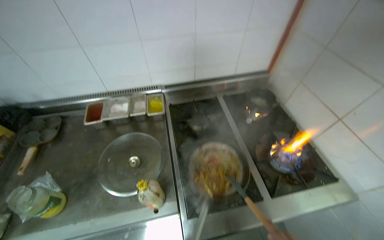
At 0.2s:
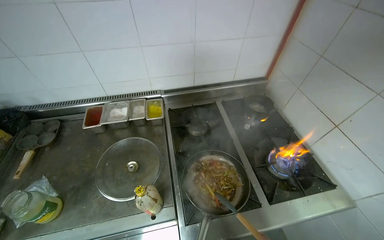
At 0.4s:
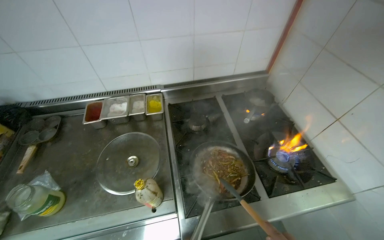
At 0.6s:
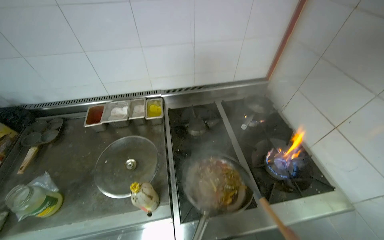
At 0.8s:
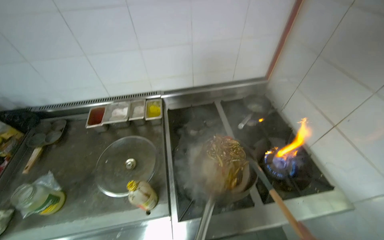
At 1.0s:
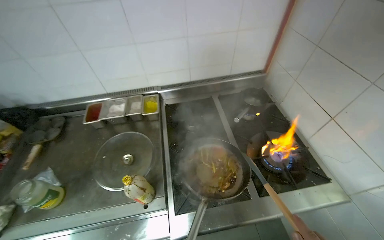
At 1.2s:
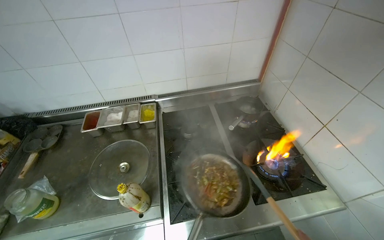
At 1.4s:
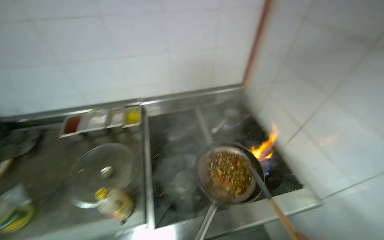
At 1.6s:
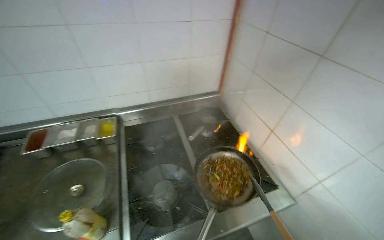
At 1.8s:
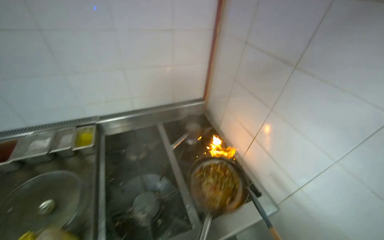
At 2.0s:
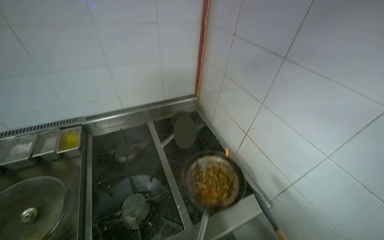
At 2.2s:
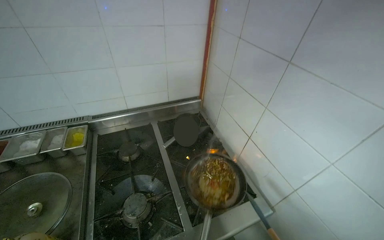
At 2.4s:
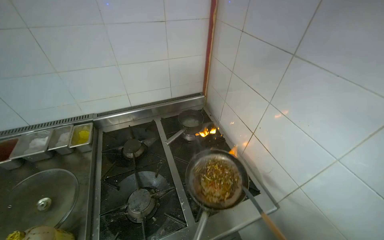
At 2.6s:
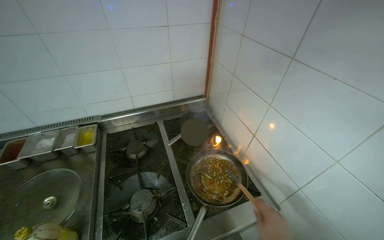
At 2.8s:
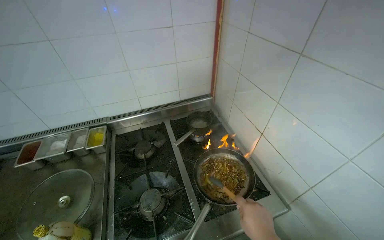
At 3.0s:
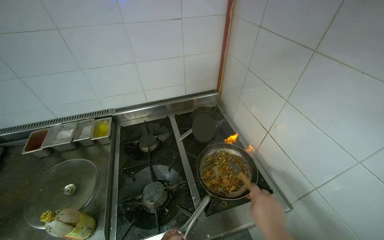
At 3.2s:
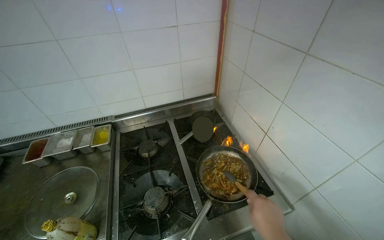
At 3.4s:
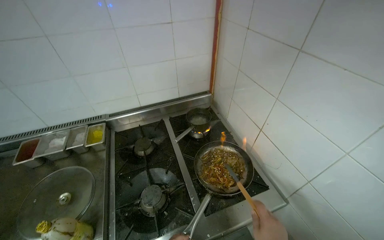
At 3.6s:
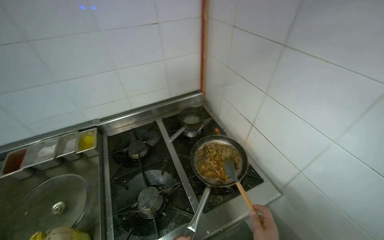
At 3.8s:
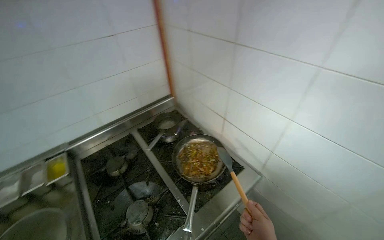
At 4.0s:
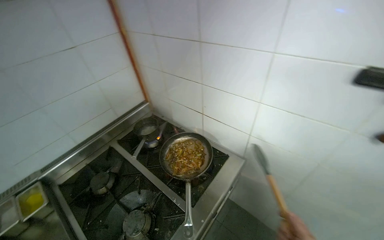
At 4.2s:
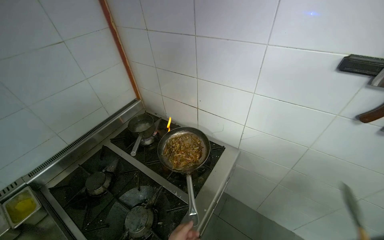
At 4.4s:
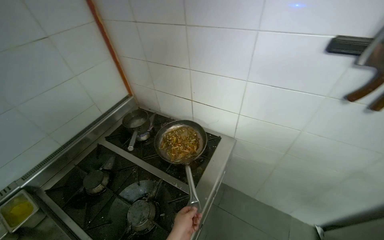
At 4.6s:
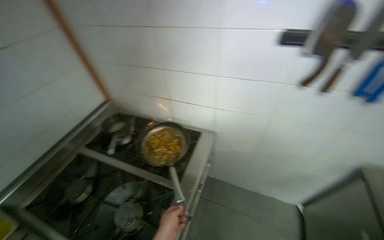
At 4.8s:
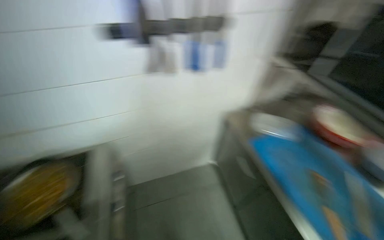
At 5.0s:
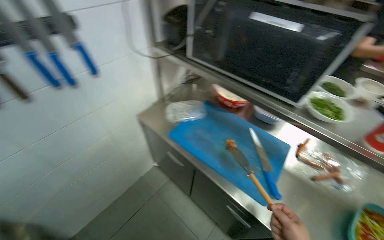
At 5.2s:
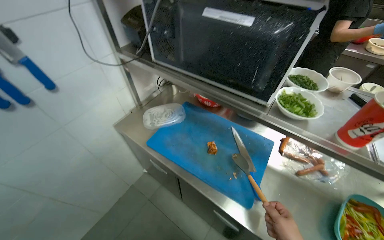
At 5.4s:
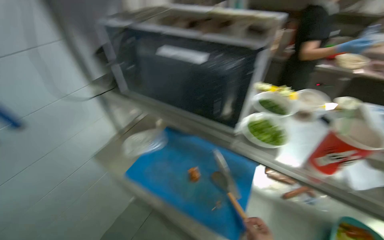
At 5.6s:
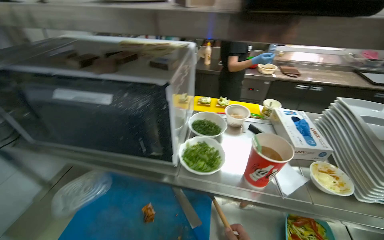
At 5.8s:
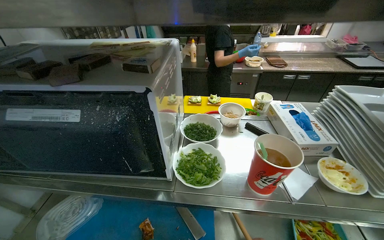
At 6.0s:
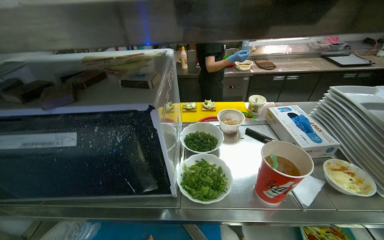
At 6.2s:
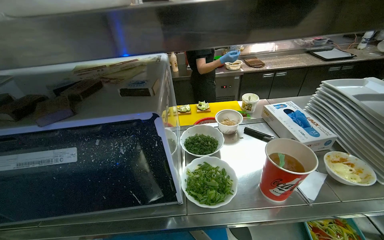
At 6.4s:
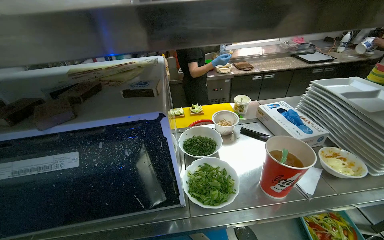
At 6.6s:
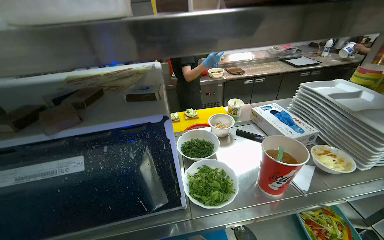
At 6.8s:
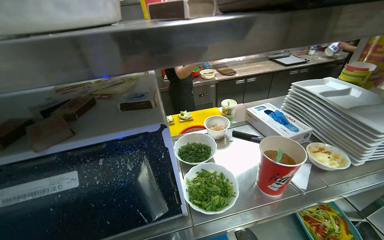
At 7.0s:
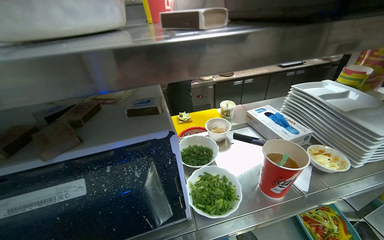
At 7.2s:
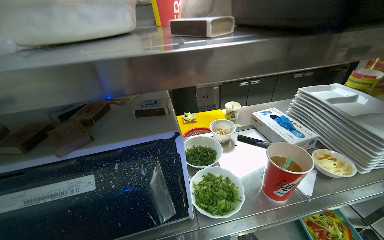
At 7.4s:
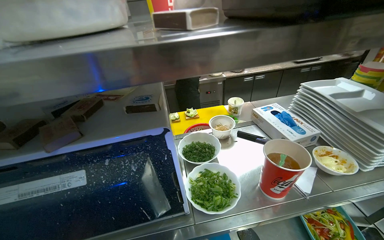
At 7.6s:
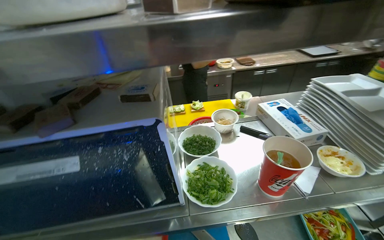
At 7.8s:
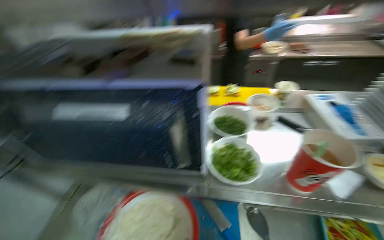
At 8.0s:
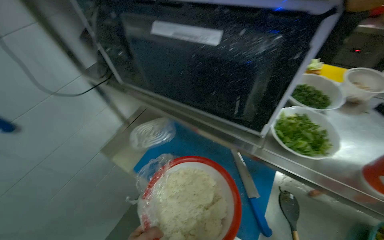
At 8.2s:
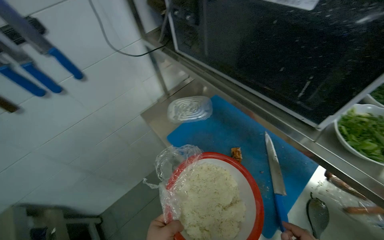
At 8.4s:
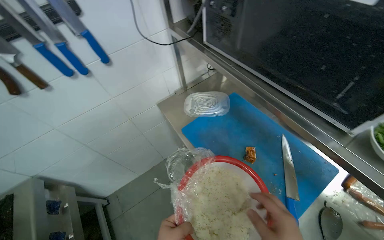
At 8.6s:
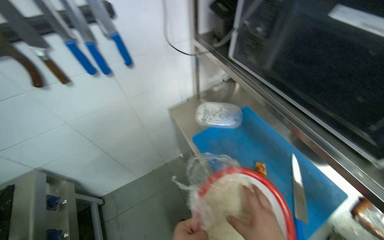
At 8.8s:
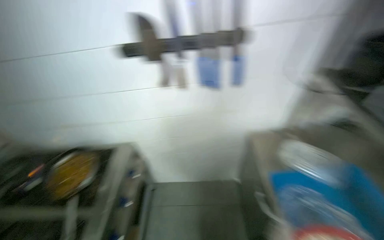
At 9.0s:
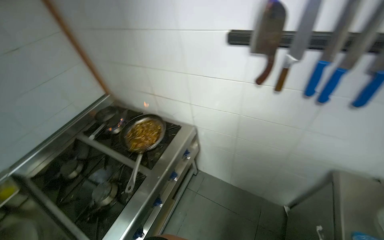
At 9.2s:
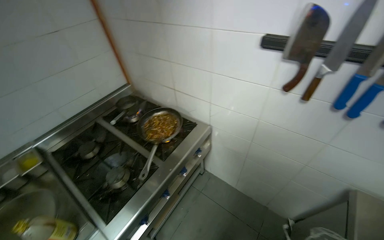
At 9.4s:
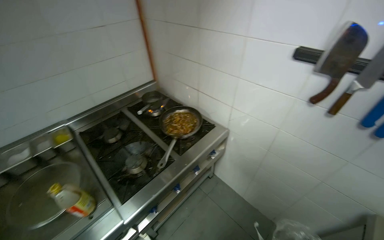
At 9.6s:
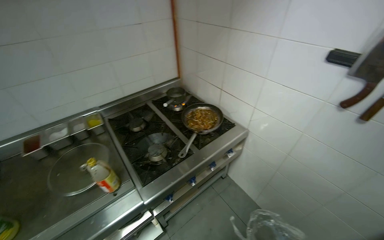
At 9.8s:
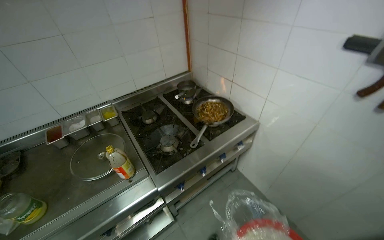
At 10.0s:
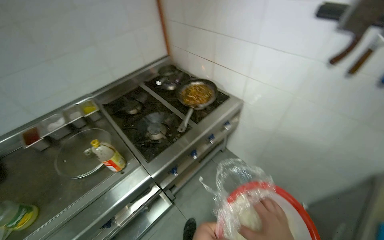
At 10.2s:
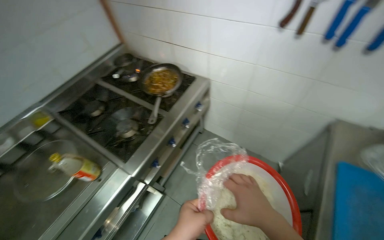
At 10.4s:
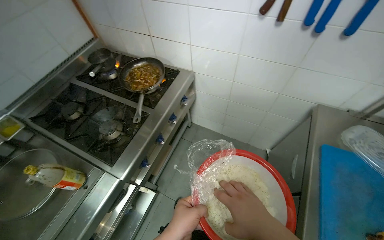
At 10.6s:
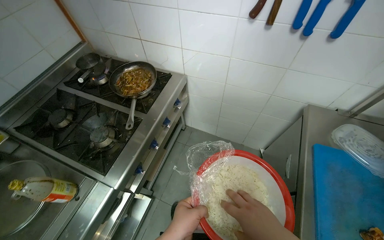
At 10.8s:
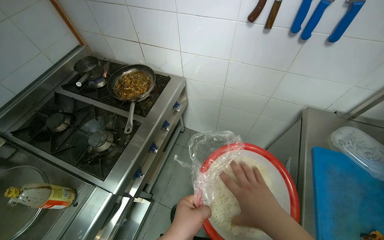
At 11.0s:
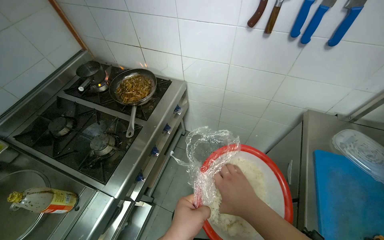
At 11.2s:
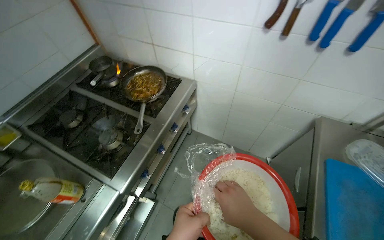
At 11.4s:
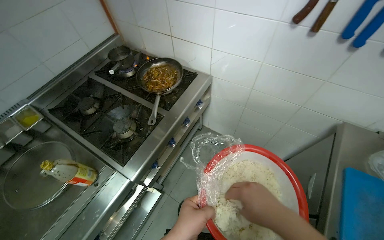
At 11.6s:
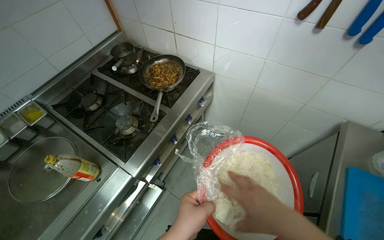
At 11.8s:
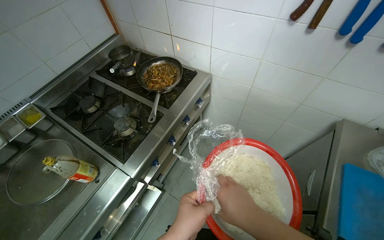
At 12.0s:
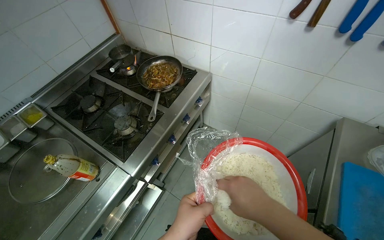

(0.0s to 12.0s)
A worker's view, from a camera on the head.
Job: cooking food.
The whole recording: Cooking ingredients in pan. The worker adds various ingredients to a pan on the stove and stirs them while cooking.
3.0s - 4.4s: The head rotates roughly 45 degrees to the right.
4.4s - 6.0s: The camera is carried about 80 cm. The head rotates roughly 115 degrees to the right.
7.6s - 9.0s: The head travels roughly 50 cm. The head rotates approximately 125 degrees to the left. The camera pitches downward, by approximately 20 degrees.

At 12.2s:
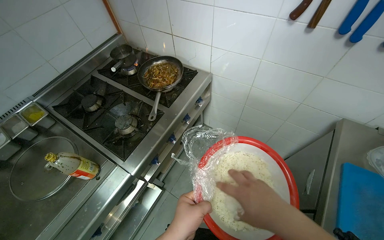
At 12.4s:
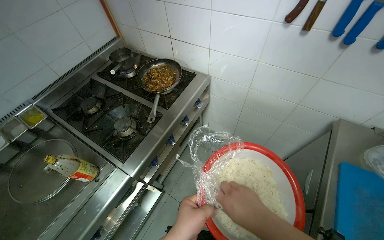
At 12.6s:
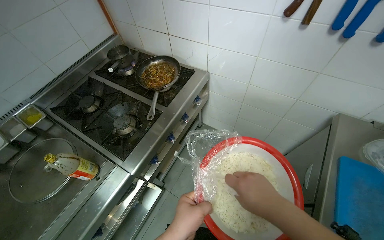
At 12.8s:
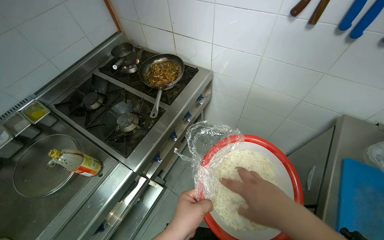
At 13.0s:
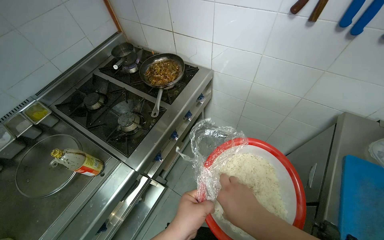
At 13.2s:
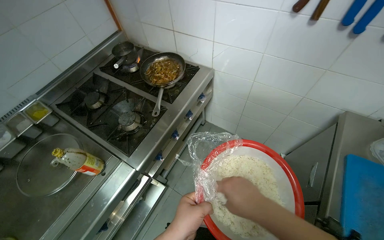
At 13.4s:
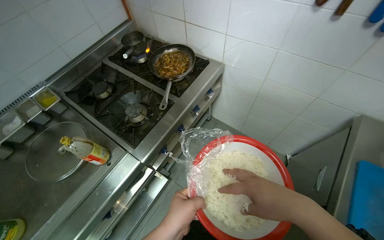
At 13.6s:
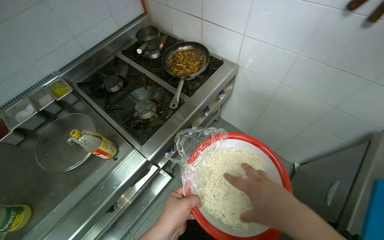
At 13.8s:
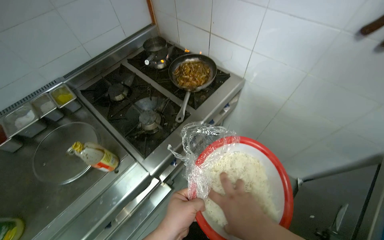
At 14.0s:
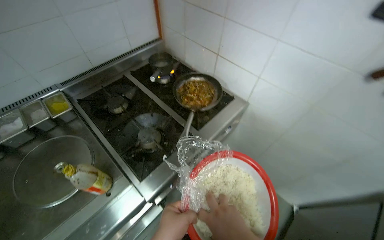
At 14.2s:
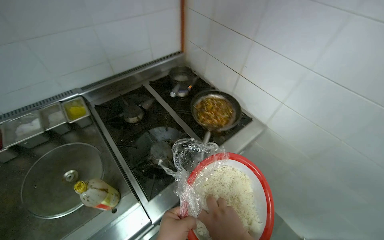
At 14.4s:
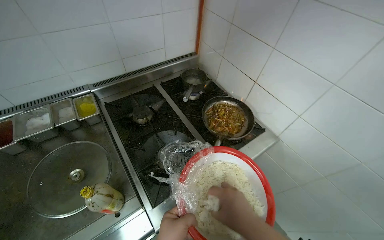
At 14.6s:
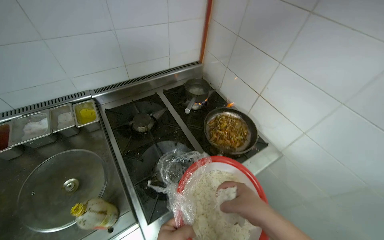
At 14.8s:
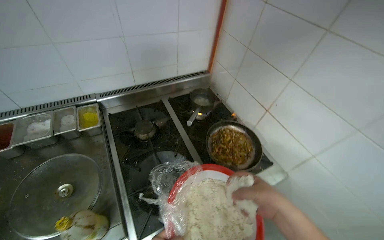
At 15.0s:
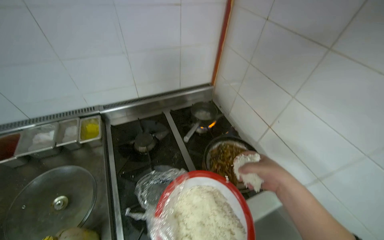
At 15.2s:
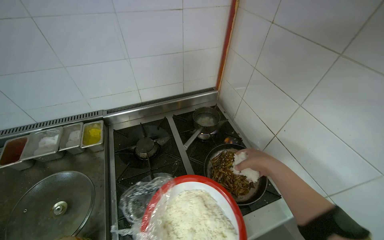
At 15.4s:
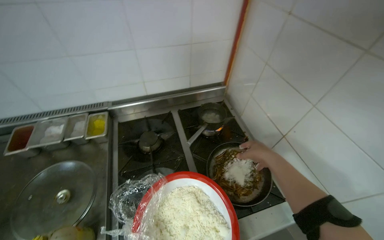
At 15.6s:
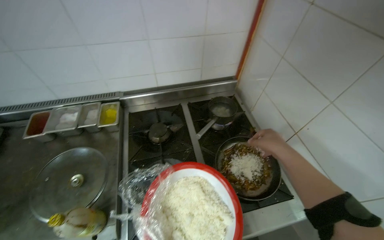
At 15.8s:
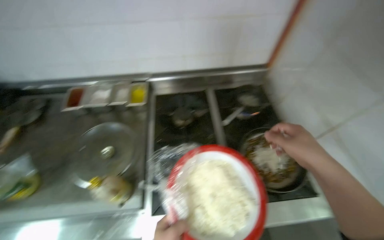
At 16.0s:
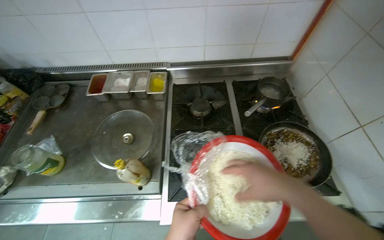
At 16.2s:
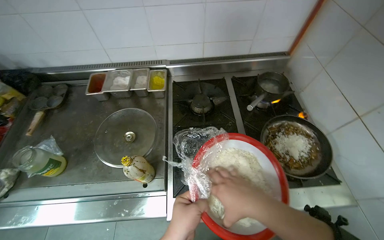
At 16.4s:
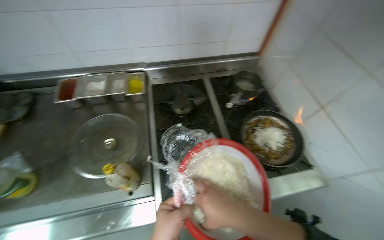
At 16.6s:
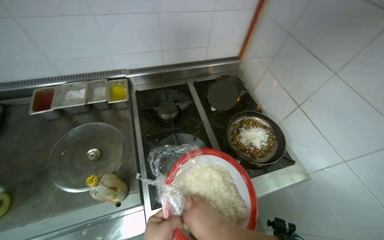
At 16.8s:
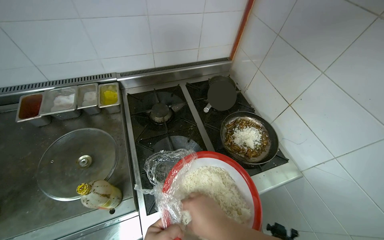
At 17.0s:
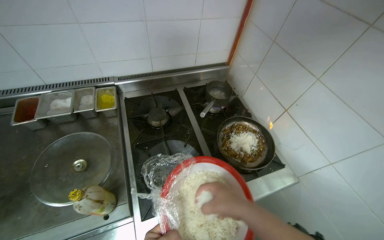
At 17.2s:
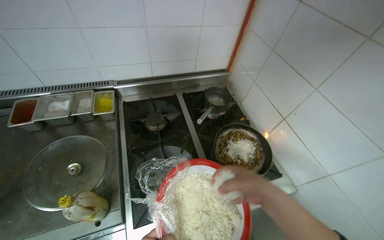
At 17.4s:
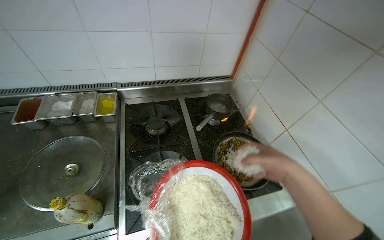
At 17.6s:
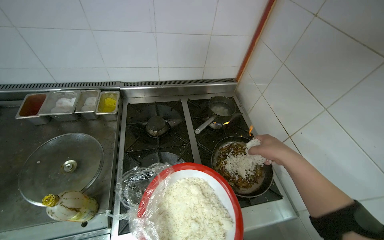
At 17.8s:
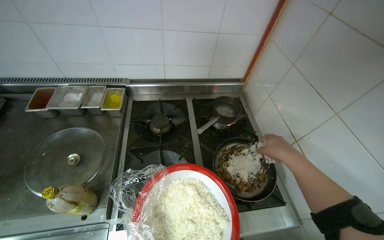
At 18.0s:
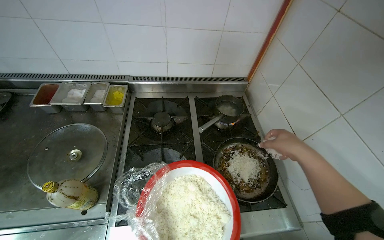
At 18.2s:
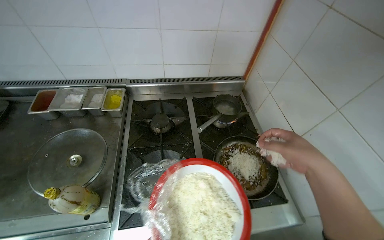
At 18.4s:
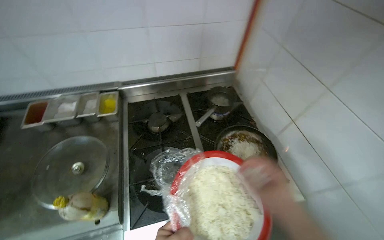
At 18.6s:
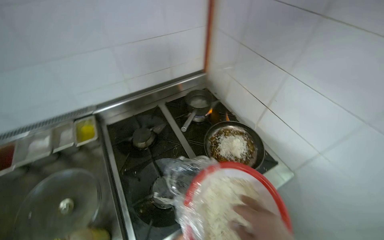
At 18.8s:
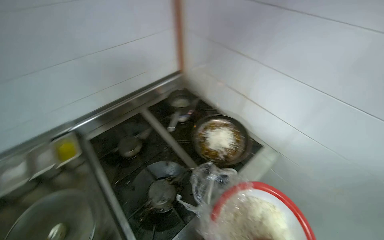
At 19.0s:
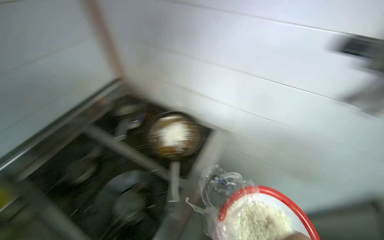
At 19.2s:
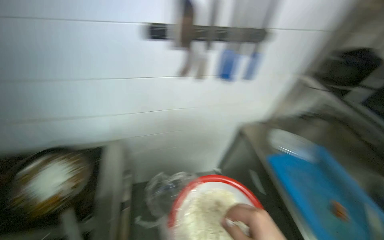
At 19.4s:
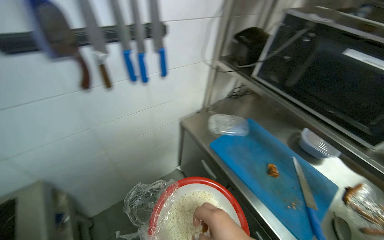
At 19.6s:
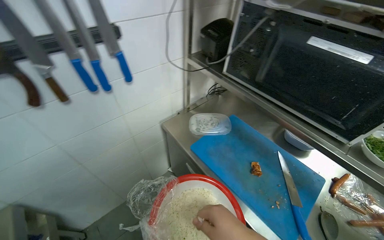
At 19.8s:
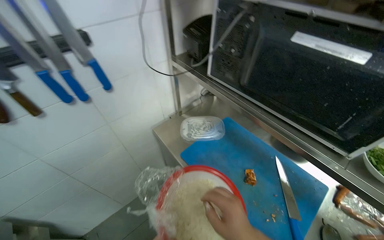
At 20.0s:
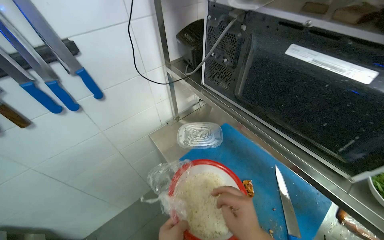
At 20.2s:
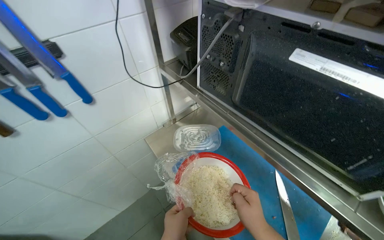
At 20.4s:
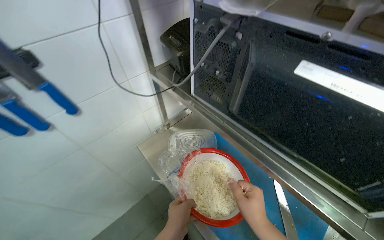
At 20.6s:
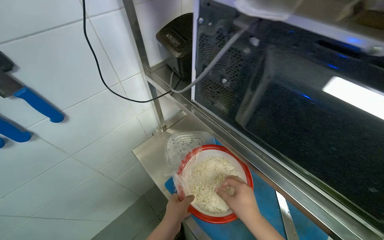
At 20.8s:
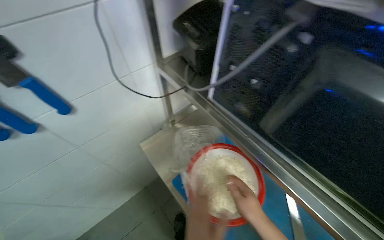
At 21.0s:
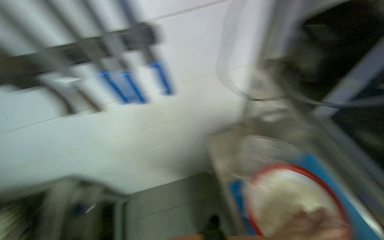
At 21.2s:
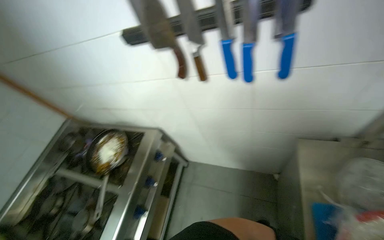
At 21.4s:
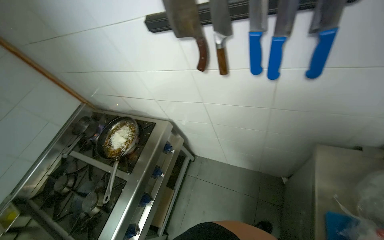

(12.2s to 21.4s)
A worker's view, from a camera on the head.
Job: cooking food.
The whole recording: Cooking ingredients in pan. The worker adds various ingredients to a pan on the stove and stirs them while cooking.
13.8s - 15.2s: The wearer moves roughly 40 cm. The head turns to the left by approximately 25 degrees. The view tilts roughly 15 degrees upward.
15.2s - 16.8s: The right hand travels to the left and down the picture by about 40 cm.
18.4s - 19.8s: The camera travels approximately 70 cm. The wearer's head swings some 115 degrees to the right.
19.8s - 21.4s: The wearer looks about 60 degrees further to the left. The view tips downward by some 15 degrees.
